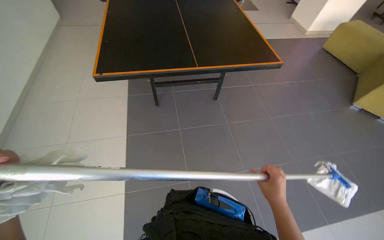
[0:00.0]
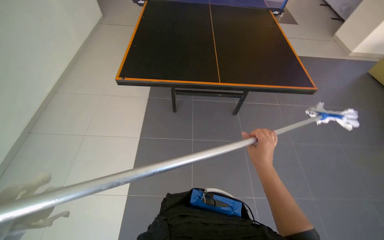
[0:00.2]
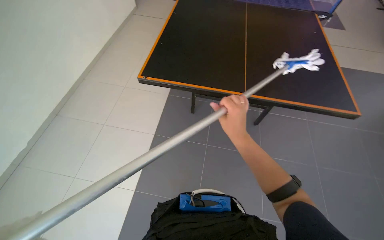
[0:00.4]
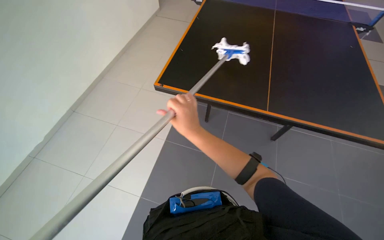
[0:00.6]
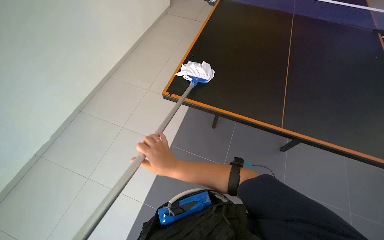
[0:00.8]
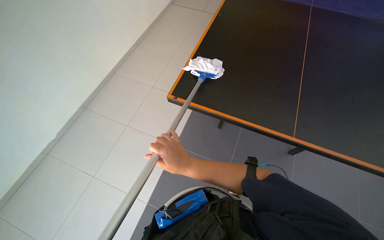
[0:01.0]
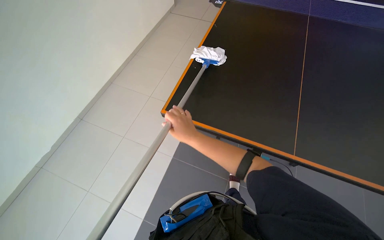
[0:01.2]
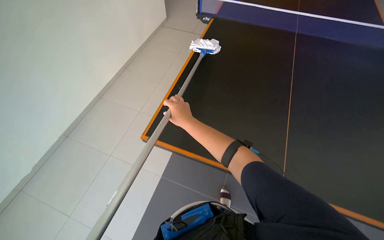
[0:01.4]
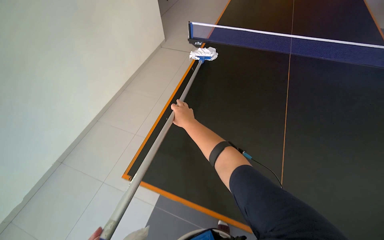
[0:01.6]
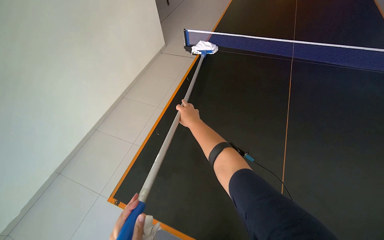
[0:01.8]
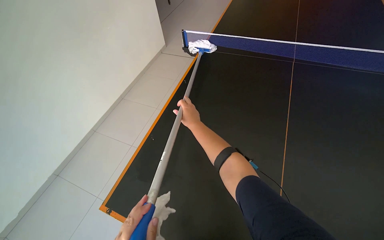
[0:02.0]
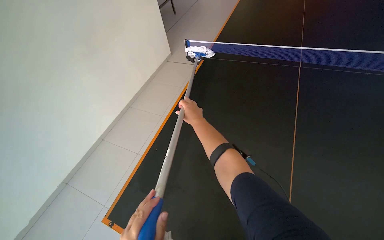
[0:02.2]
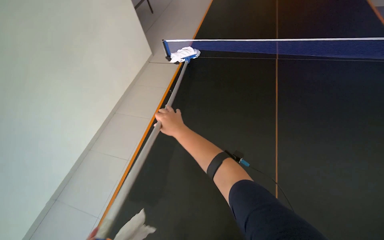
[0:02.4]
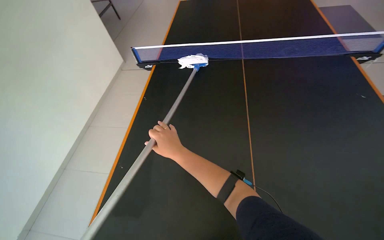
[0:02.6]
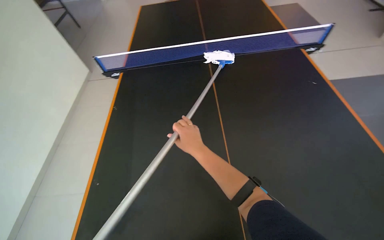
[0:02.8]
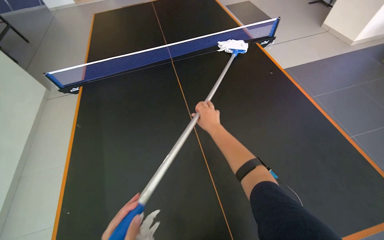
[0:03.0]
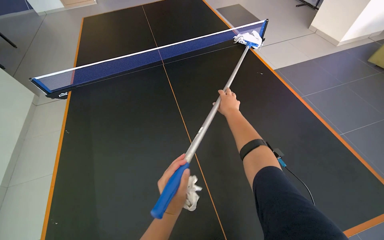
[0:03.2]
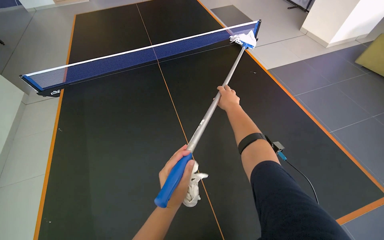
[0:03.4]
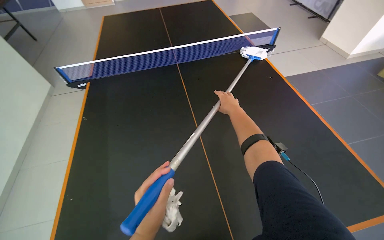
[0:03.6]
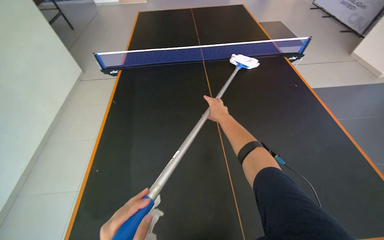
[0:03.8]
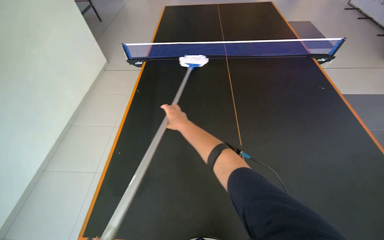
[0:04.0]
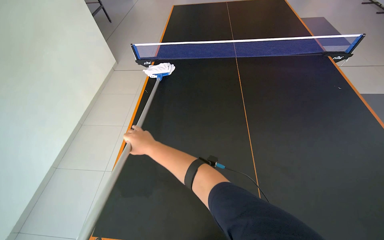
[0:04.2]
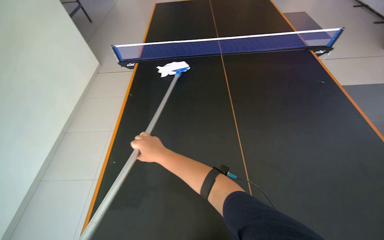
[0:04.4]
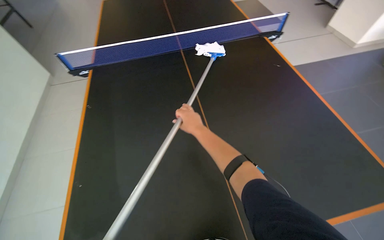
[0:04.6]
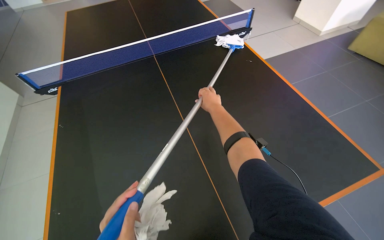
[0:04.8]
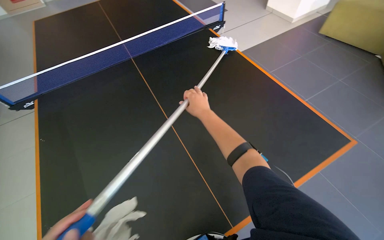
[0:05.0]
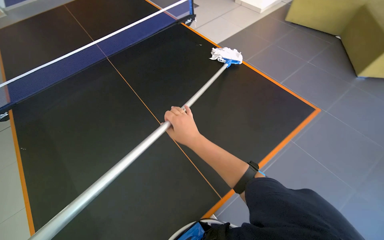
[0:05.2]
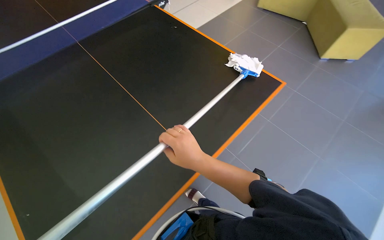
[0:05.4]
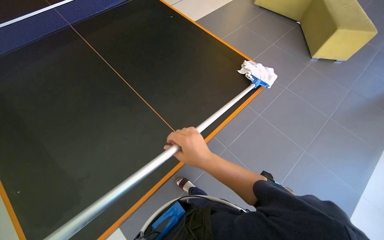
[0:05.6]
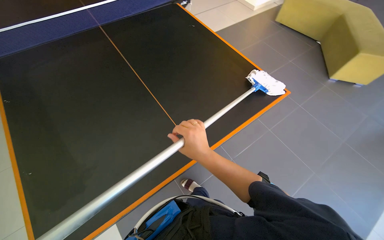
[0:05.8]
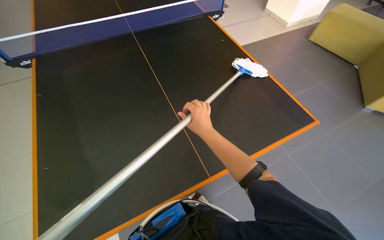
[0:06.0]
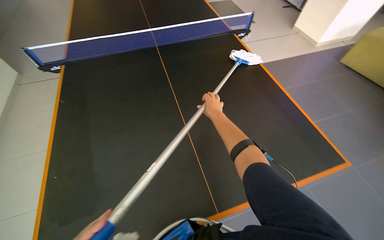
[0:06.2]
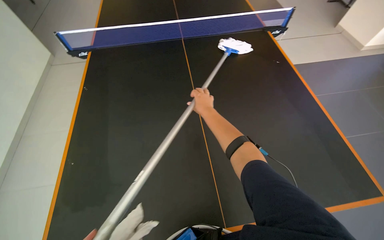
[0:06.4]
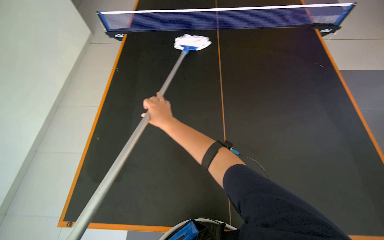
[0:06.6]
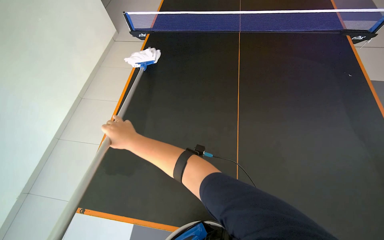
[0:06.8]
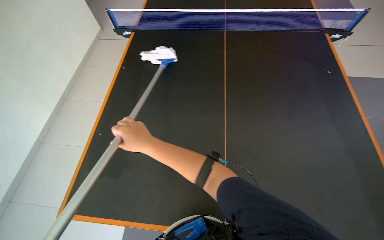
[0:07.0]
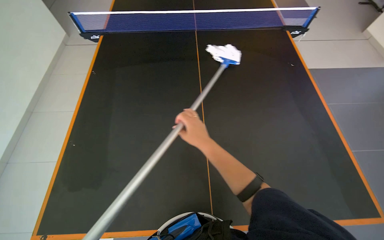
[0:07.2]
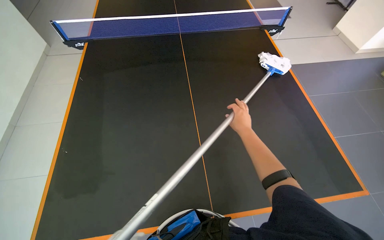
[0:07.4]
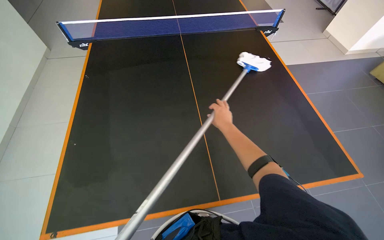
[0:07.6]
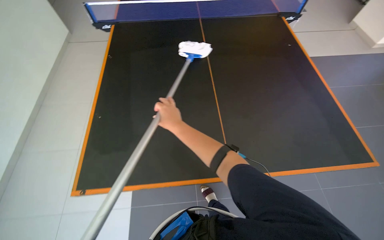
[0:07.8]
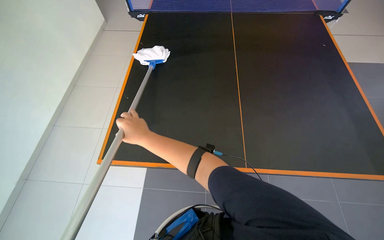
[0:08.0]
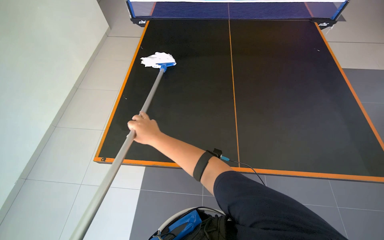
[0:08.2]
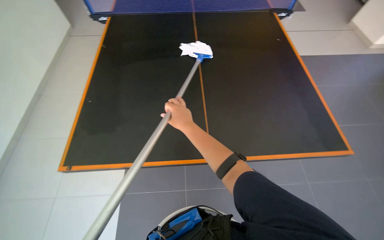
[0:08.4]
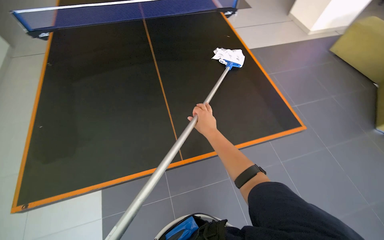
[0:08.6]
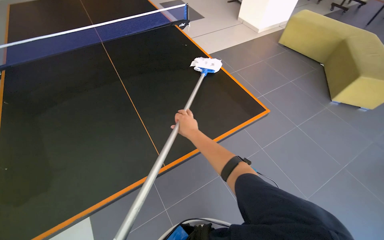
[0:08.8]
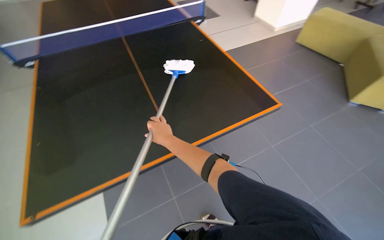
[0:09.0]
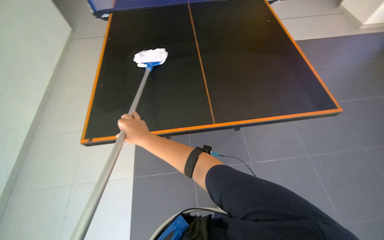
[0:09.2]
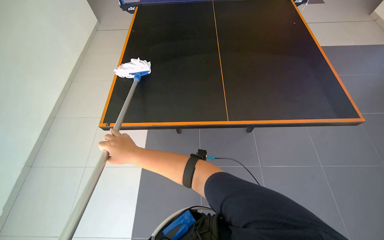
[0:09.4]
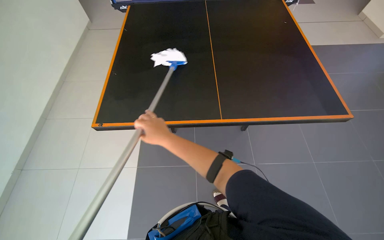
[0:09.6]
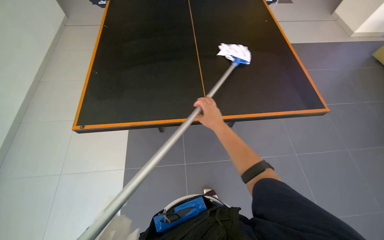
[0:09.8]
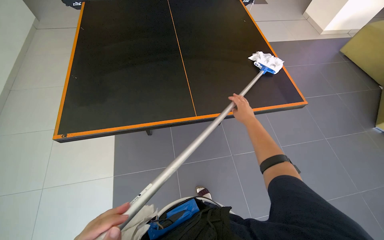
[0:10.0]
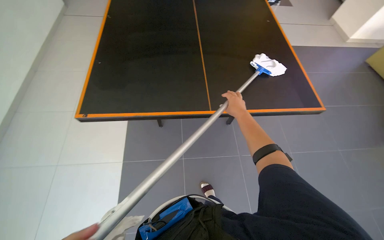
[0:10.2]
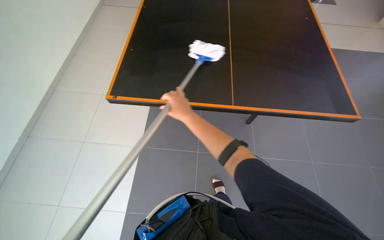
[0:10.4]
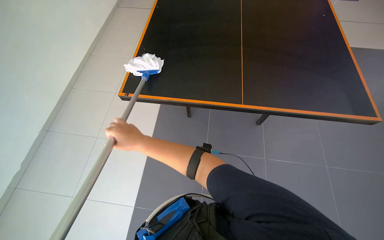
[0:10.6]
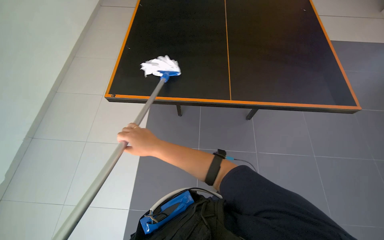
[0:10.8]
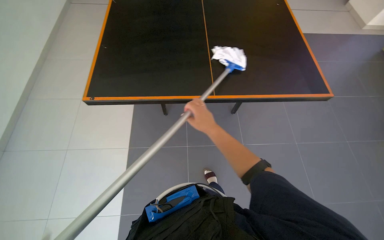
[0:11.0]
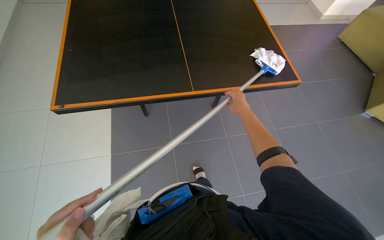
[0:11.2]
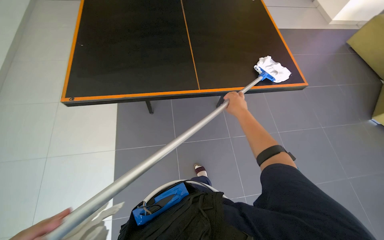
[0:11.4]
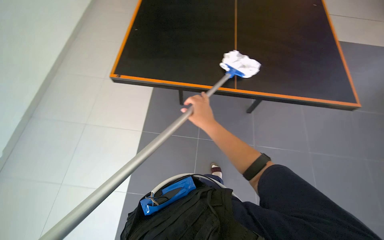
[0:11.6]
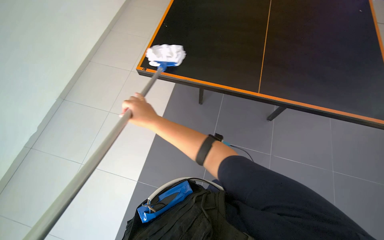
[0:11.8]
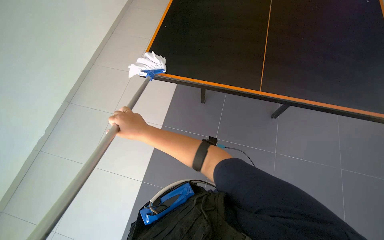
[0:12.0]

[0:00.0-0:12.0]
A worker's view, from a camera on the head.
Job: wiping surfaces.
The whole recording: Cleaning ping-pong table. The worker cleans the surface of the ping-pong table with a long-handled tool.
0.0 to 1.6 s: The camera is carried some 70 cm. The wearer looks some 20 degrees further to the left.
1.6 to 3.0 s: The head rotates approximately 30 degrees to the right.
3.0 to 4.4 s: The right hand is displaced to the left, down the picture and nearer to the camera by roughly 40 cm.
4.4 to 6.0 s: The head turns to the right by about 30 degrees.
6.0 to 7.6 s: The camera travels some 60 cm.
9.0 to 10.4 s: The wearer's head swings some 30 degrees to the left.
10.4 to 12.0 s: The right hand moves left and right over about 35 cm, changing direction 2 times.

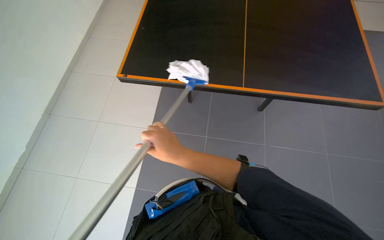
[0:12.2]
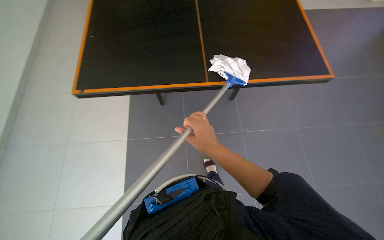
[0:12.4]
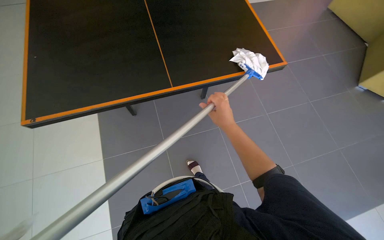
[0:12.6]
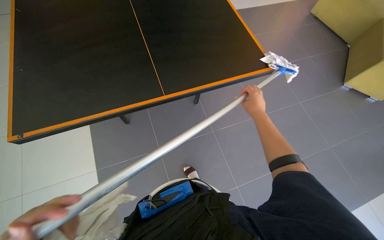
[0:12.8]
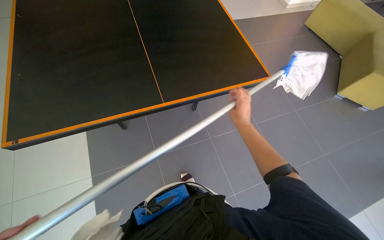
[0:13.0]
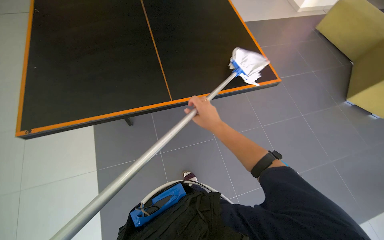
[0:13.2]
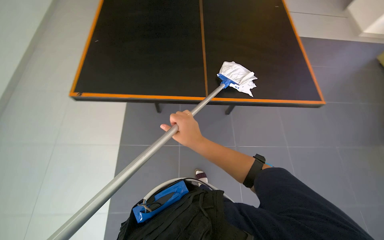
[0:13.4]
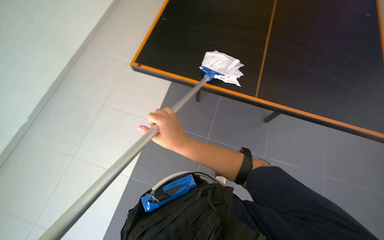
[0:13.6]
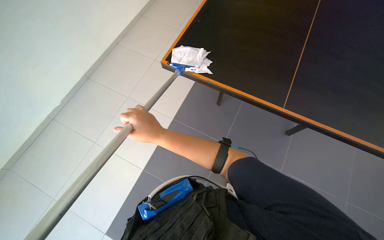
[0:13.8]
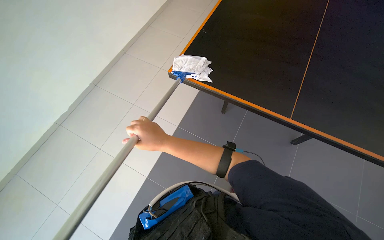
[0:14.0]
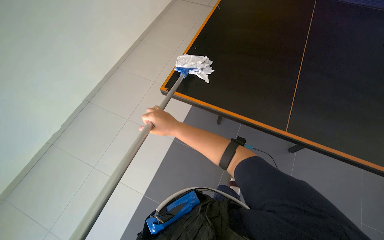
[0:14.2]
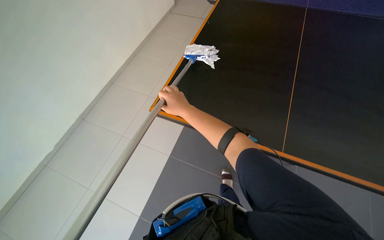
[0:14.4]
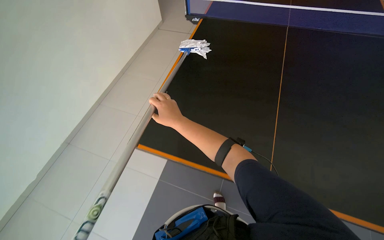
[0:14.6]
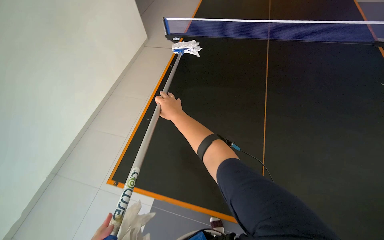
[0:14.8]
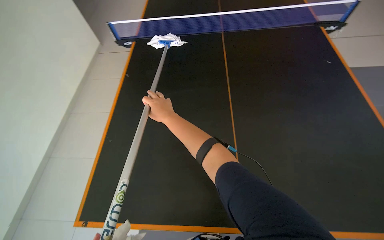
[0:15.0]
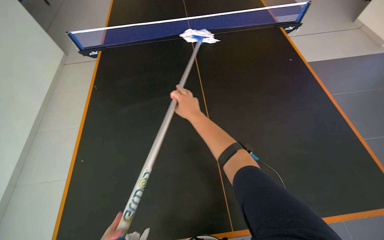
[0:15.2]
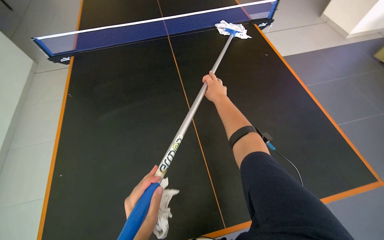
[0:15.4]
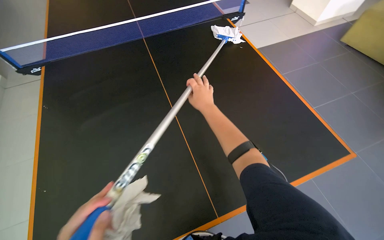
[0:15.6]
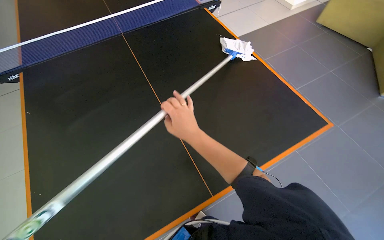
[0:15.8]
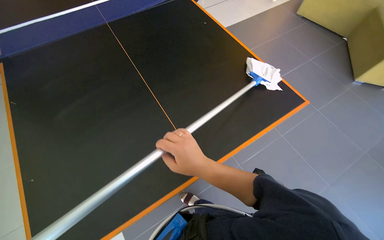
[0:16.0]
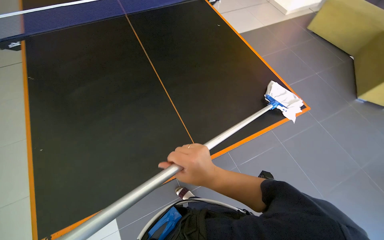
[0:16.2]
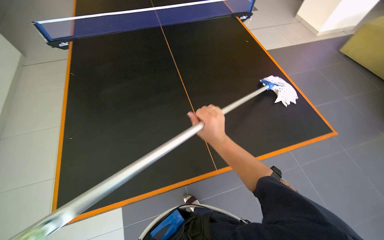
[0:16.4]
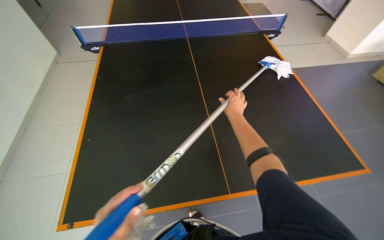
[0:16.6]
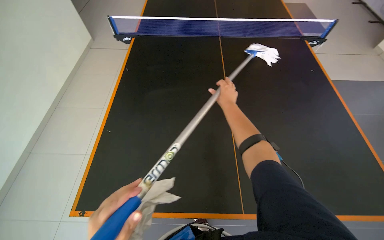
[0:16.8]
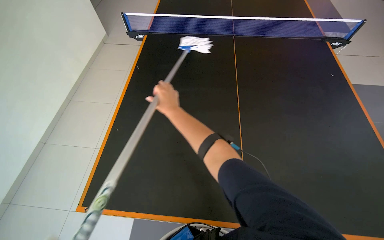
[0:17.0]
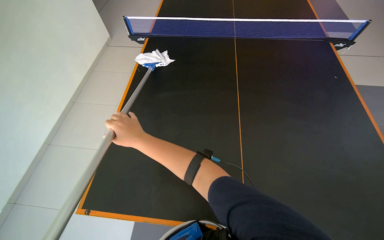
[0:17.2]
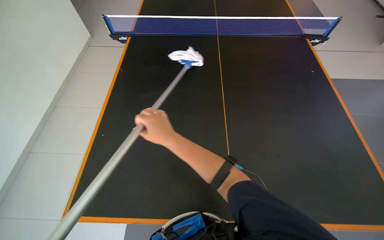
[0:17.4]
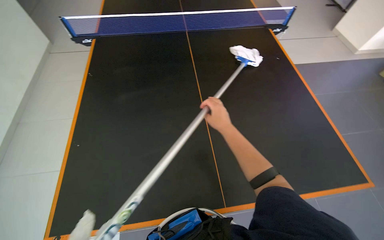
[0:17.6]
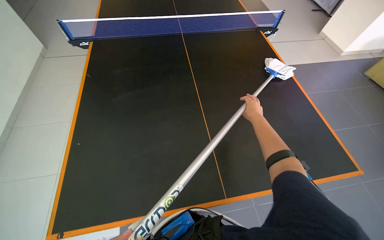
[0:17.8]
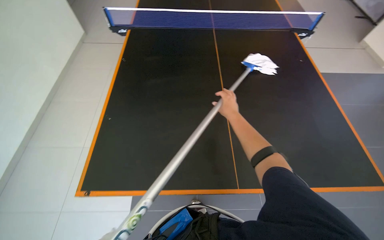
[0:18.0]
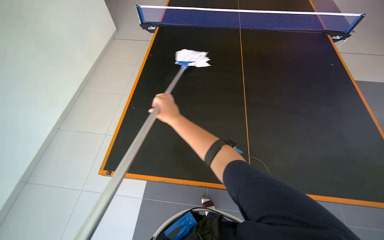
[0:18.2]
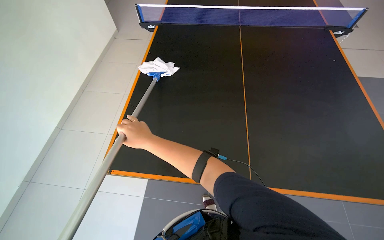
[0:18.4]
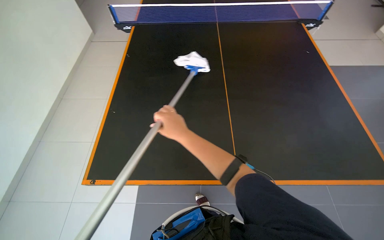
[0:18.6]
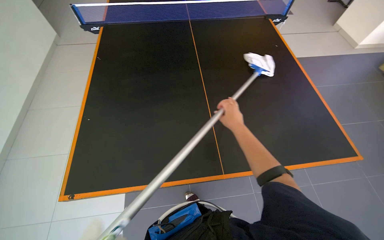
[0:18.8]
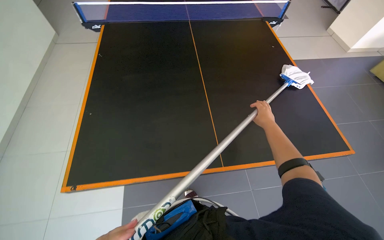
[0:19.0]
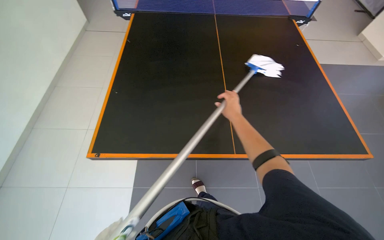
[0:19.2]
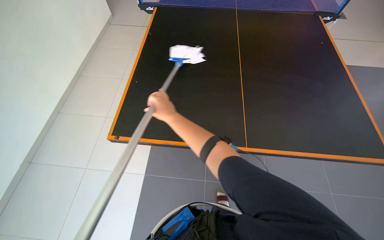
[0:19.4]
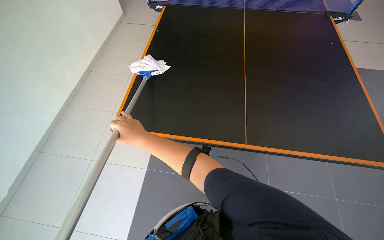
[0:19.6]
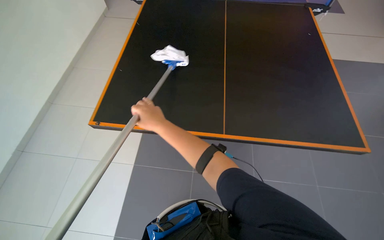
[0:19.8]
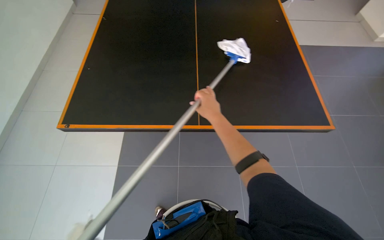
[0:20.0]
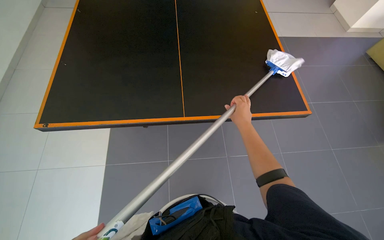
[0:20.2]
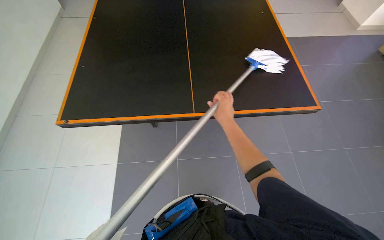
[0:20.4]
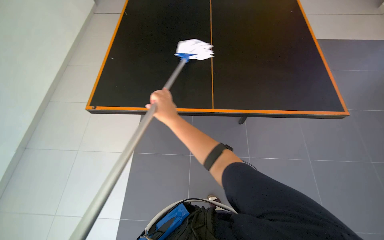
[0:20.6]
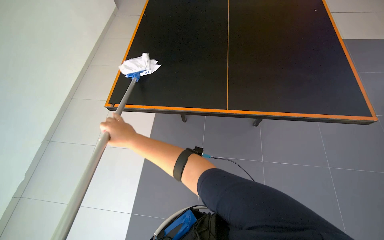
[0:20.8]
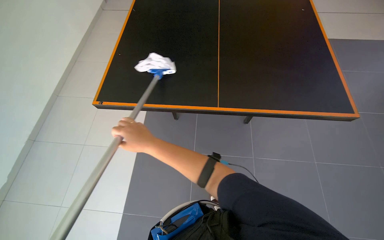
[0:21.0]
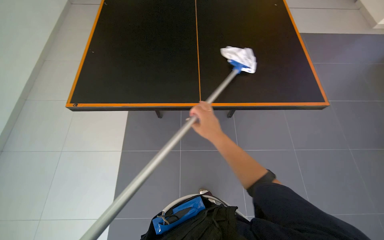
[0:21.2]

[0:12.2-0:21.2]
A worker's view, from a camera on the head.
Job: wiping surfaces.
The whole recording: Cleaning ping-pong table. The worker cleans the surface of the ping-pong table with a long-handled tool.
12.2 to 13.8 s: The right hand reaches approximately 20 cm to the right, then returns.
13.8 to 15.2 s: The wearer's head swings about 35 degrees to the right.
15.2 to 16.6 s: The right hand shifts some 25 cm to the right, and travels down the picture and back again, roughly 30 cm each way.
16.6 to 18.2 s: The head turns to the left by some 15 degrees. The right hand goes left and right, some 35 cm each way, reversing 2 times.
18.2 to 19.8 s: The right hand moves left and right over approximately 40 cm, changing direction 2 times.
19.8 to 21.2 s: The head turns to the right by approximately 30 degrees. The right hand swings left and right, some 35 cm each way, with 2 reversals.
